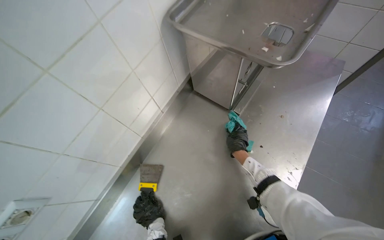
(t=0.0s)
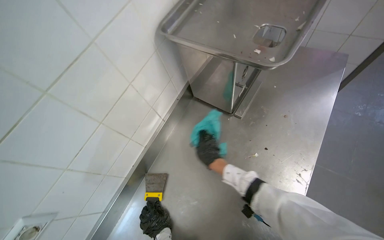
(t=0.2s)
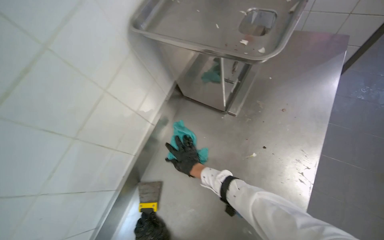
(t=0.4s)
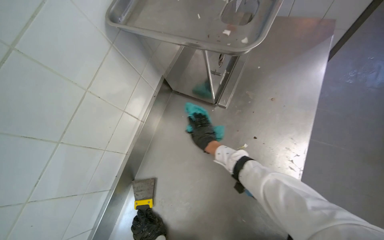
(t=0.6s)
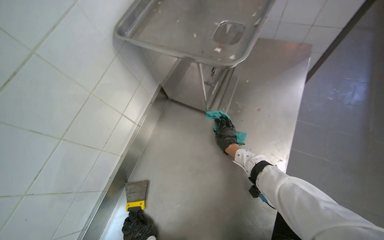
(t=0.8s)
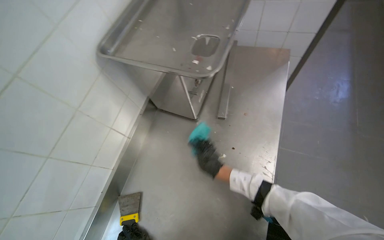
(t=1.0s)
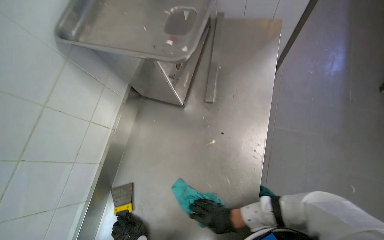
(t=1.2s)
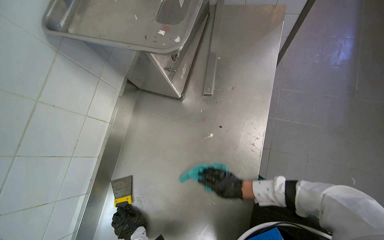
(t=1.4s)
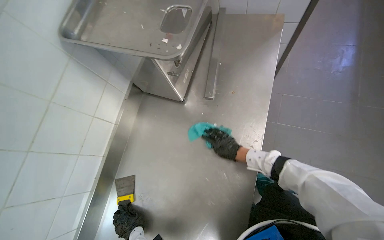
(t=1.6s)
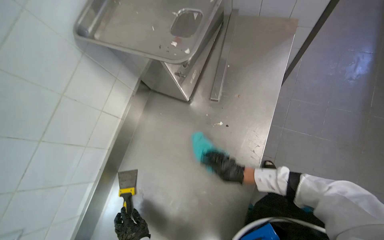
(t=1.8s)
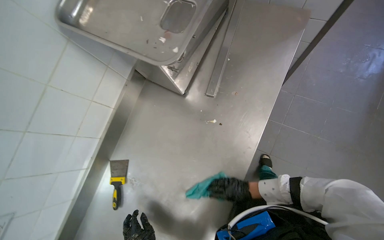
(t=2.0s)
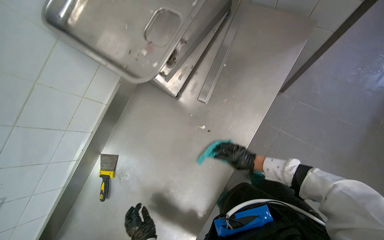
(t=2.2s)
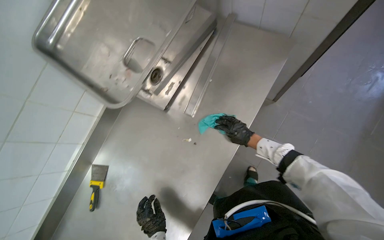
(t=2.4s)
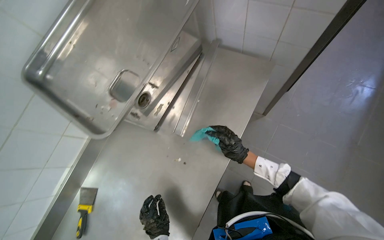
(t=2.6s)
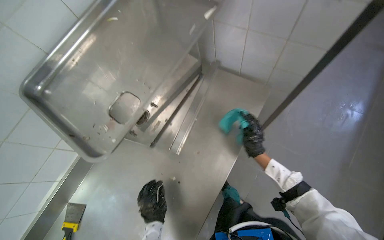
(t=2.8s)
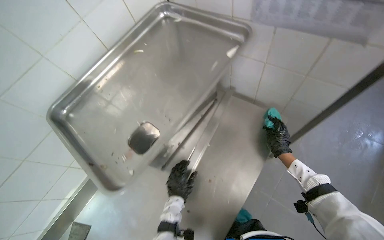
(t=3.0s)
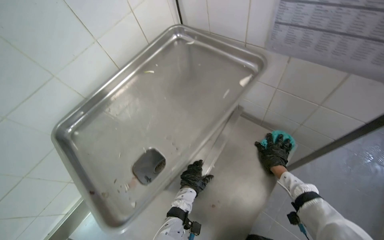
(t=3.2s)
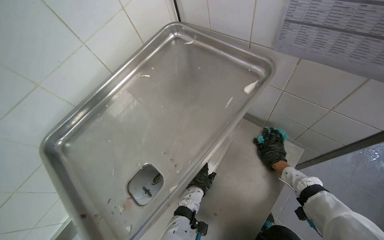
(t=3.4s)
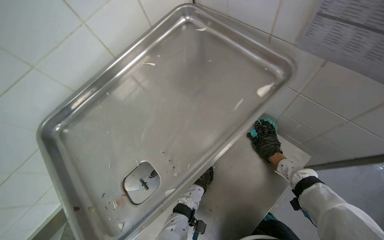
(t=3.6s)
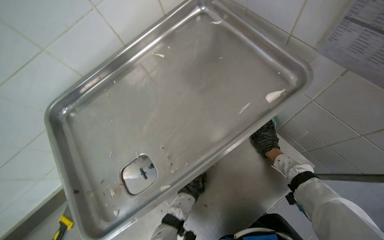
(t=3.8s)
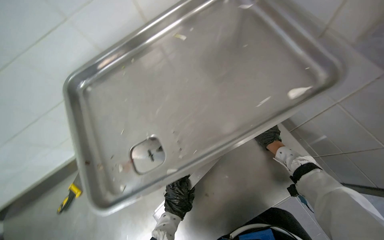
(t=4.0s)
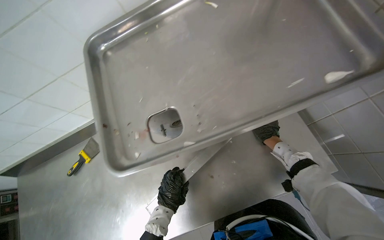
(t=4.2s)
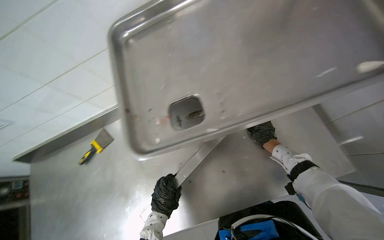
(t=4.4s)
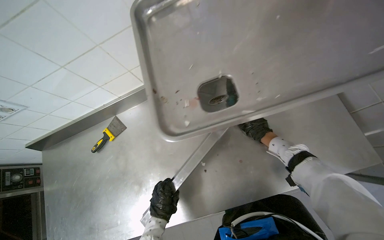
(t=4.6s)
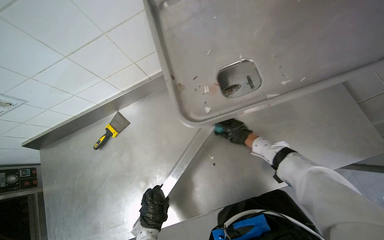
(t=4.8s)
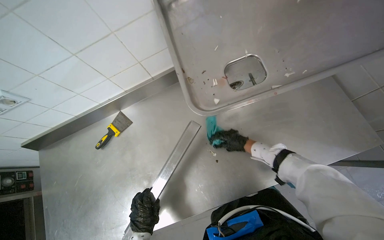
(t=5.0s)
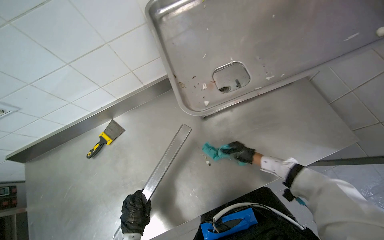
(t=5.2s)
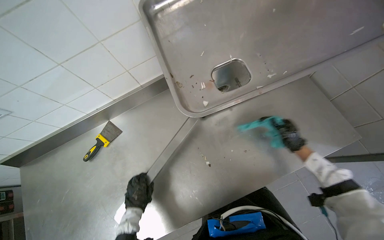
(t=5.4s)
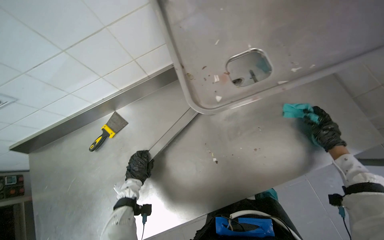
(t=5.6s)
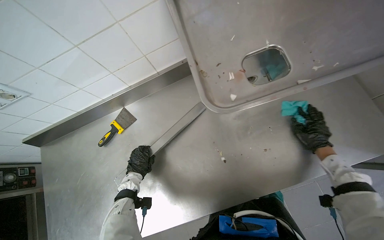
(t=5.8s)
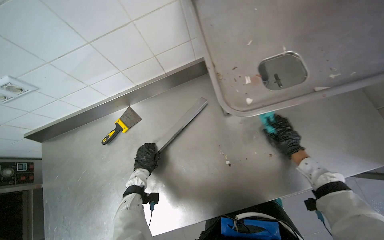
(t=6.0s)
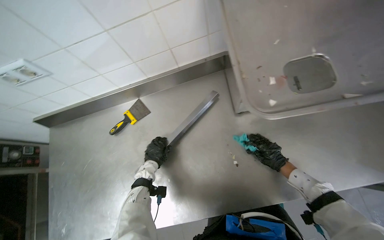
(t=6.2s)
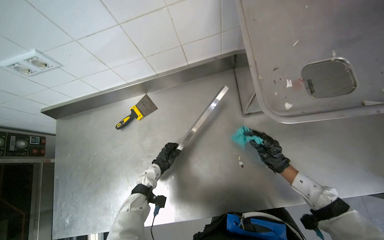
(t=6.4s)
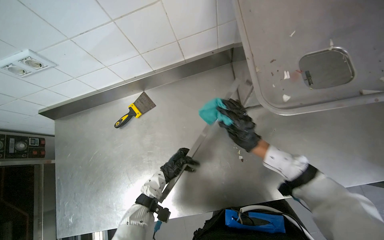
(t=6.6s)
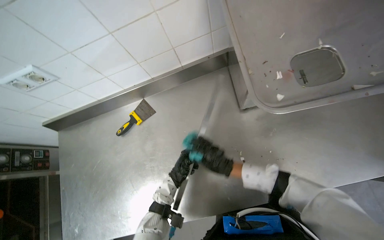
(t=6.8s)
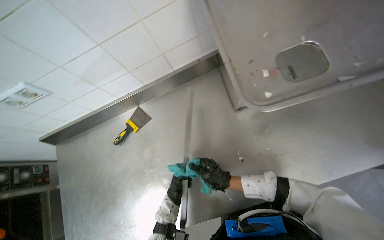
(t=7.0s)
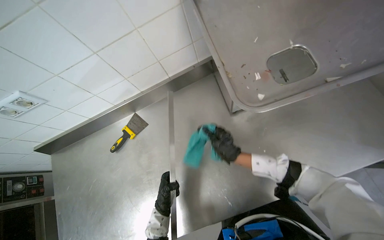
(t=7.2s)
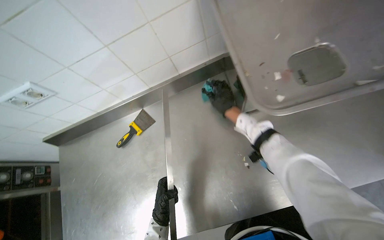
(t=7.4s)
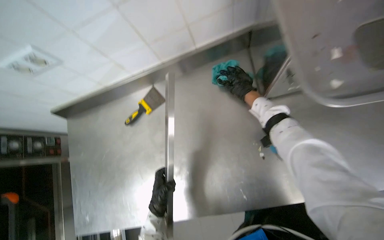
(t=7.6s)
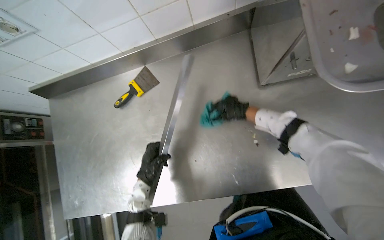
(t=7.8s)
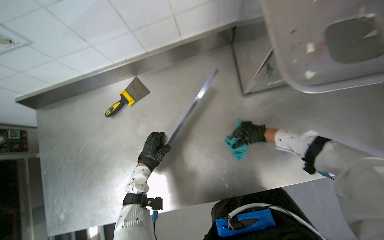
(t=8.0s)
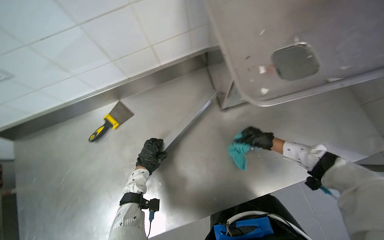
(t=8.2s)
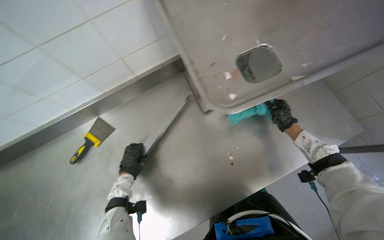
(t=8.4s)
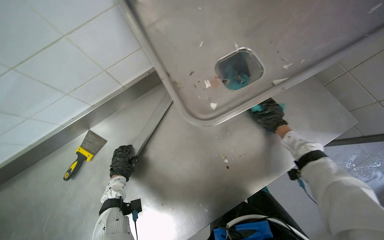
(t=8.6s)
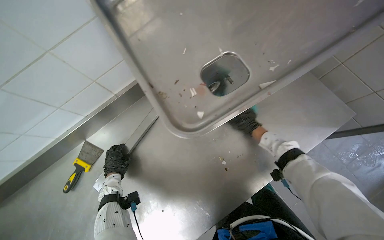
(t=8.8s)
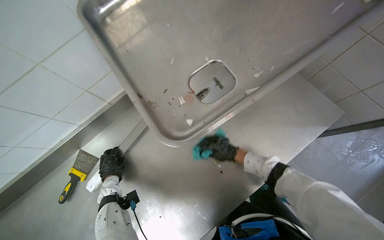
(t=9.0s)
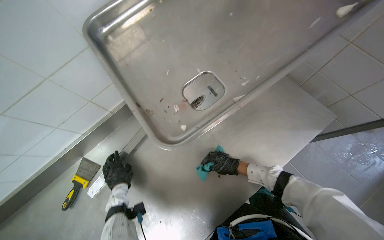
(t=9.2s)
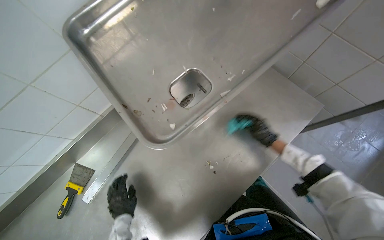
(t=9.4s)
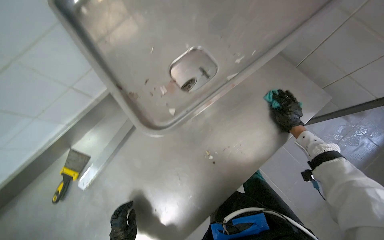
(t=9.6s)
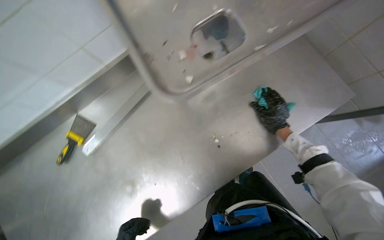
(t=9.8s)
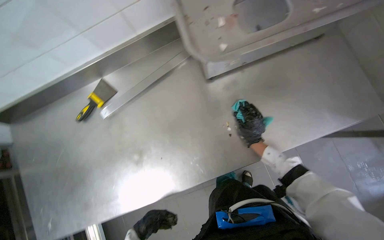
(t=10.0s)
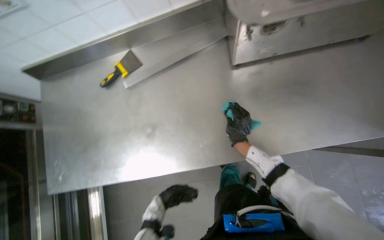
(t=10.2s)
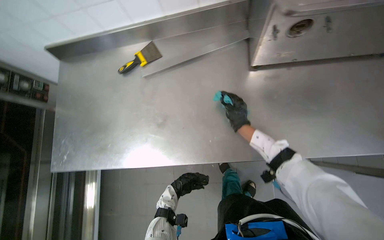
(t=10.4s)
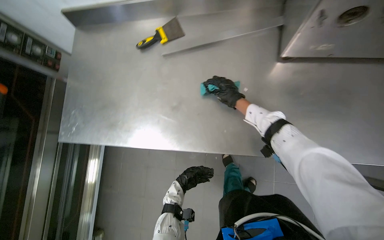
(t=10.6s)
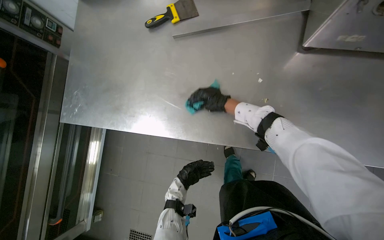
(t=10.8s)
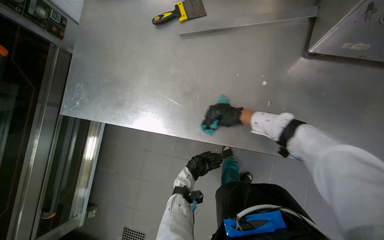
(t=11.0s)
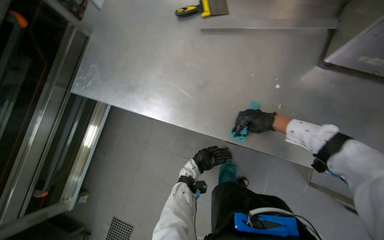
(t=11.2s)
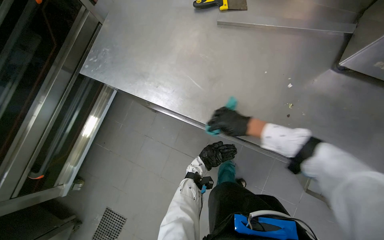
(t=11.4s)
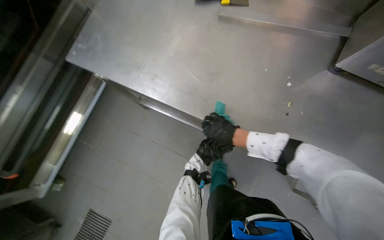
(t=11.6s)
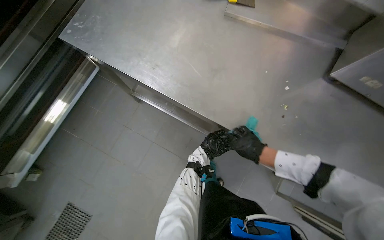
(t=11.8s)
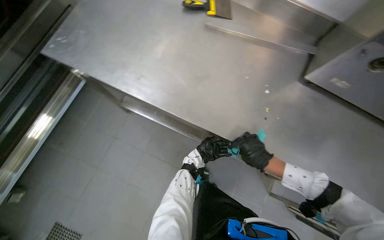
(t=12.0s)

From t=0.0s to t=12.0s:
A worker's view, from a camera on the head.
Job: wiping surfaces.
The whole recording: Wiping kitchen counter. The worker wipes the stainless steel kitchen counter with a cloth.
From t=0.0s to t=1.6s: The right hand moves about 25 cm down the picture and comes back.
From t=1.6s to t=3.0s: The right hand goes approximately 30 cm to the right, and moves roughly 15 cm down the picture and comes back.
From t=3.0s to t=4.4s: The wearer looks approximately 35 degrees further to the left. The camera pitches downward, by approximately 20 degrees. The right hand is displaced farther from the camera by approximately 15 cm. The left hand moves down the picture, approximately 15 cm.
From t=4.4s to t=6.0s: The left hand travels to the left by roughly 25 cm, while the right hand swings left and right, about 25 cm each way, with 2 reversals.
From t=6.0s to t=7.6s: The right hand shifts about 35 cm to the left and up the picture. The left hand travels down the picture and nearer to the camera by approximately 20 cm.
From t=7.6s to t=9.0s: The wearer's head swings approximately 35 degrees to the right. The view tips upward by approximately 25 degrees.
From t=9.0s to t=10.4s: The scene turns approximately 35 degrees clockwise in the picture.
From t=10.4s to t=12.0s: The scene turns about 30 degrees clockwise in the picture. The left hand heads farther from the camera and to the right, covering roughly 15 cm; the right hand moves down the picture, some 15 cm.

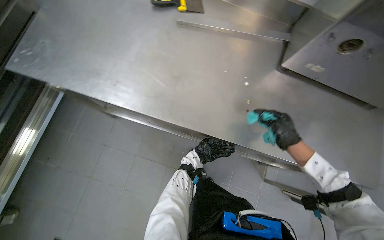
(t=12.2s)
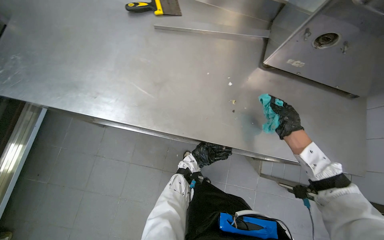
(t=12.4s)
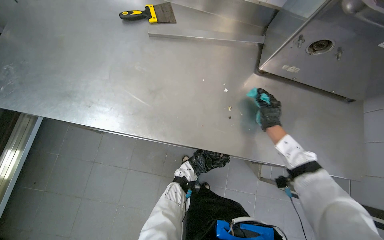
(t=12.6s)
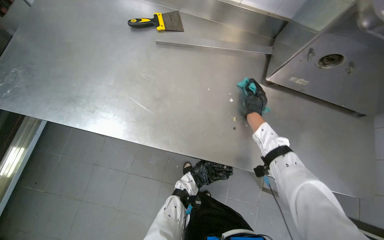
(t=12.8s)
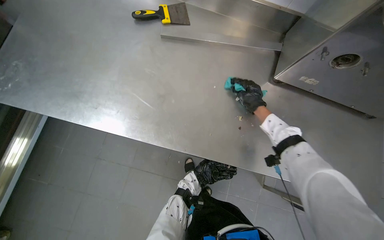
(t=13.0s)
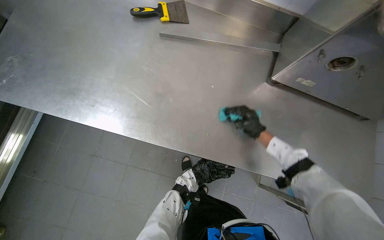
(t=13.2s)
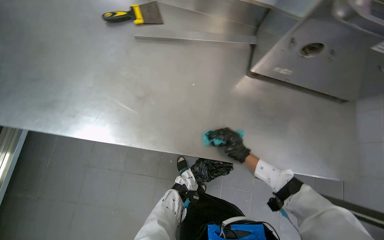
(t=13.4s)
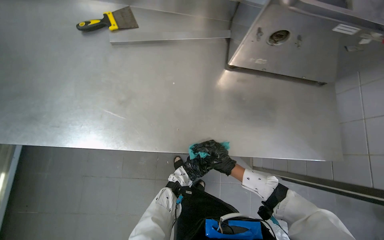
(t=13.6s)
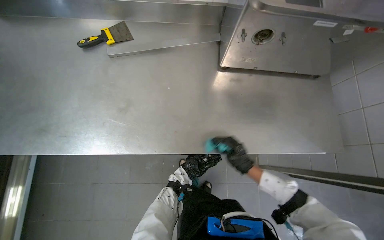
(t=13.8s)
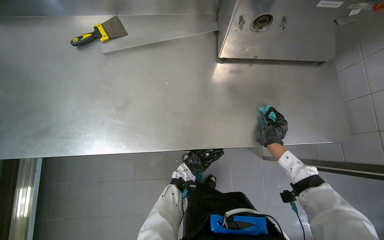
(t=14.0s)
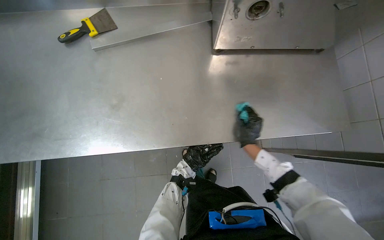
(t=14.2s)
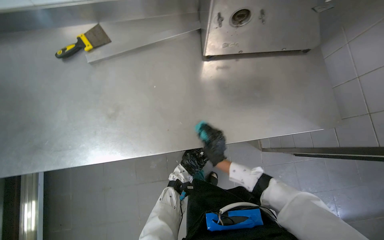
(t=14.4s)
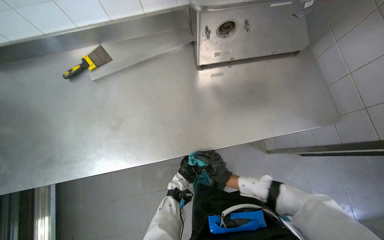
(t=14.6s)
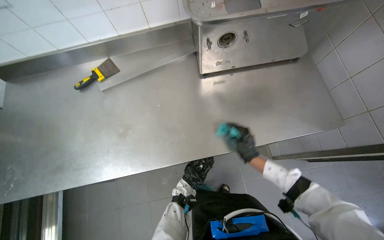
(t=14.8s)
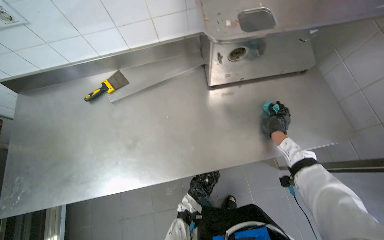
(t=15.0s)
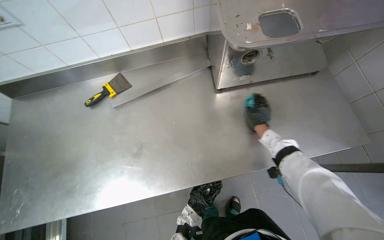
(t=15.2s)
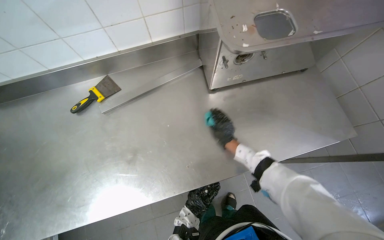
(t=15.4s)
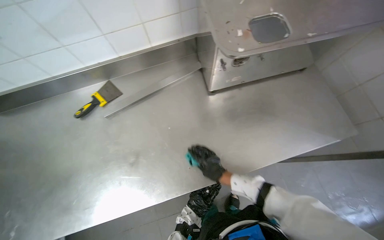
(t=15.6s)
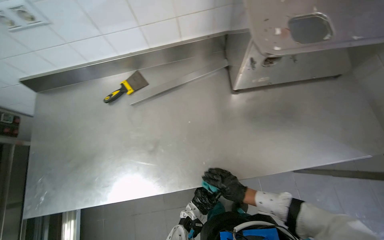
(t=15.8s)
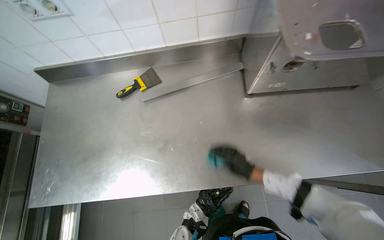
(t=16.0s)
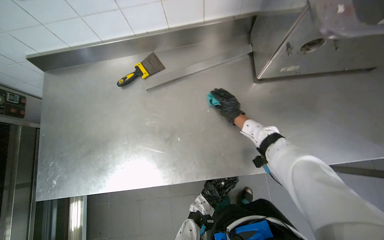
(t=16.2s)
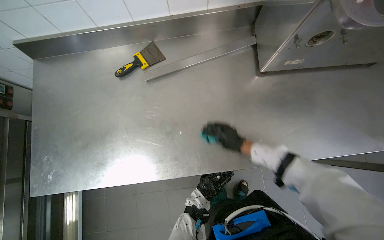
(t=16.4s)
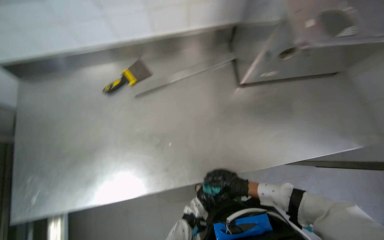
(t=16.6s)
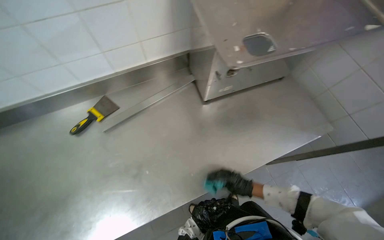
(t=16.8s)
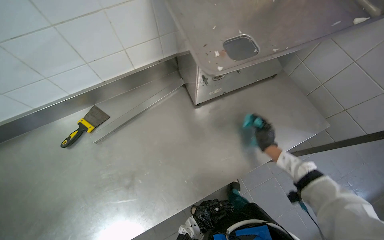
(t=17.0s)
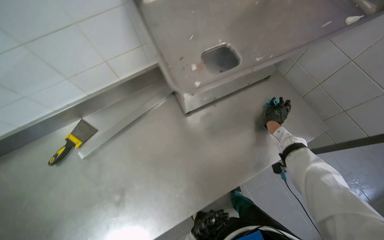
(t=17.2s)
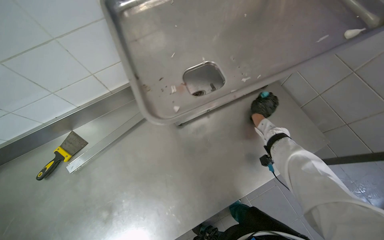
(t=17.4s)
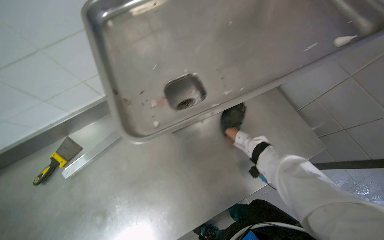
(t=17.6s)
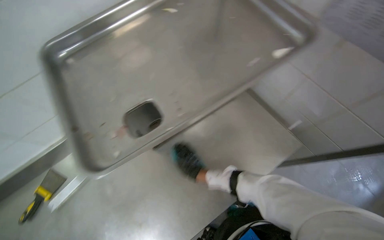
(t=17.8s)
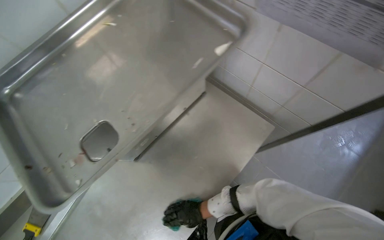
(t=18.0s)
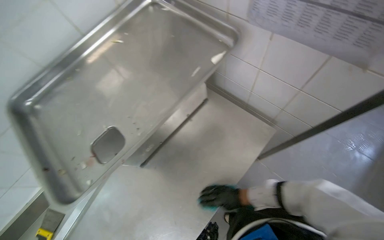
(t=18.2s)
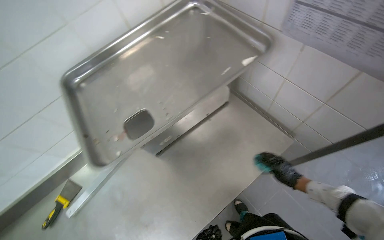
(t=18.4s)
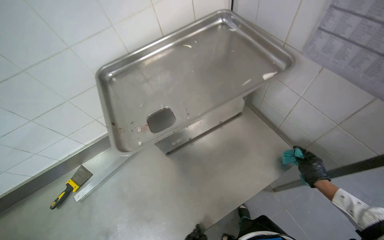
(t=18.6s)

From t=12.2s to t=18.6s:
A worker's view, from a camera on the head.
Job: wiping surfaces.
The whole recording: Wiping kitchen counter. The worker wipes the stainless steel kitchen counter with a cloth.
From t=12.2s to t=13.8s: The right hand heads down the picture, covering some 10 cm.
From t=13.8s to t=15.4s: The right hand goes up and down the picture, about 20 cm each way, reversing 2 times.
